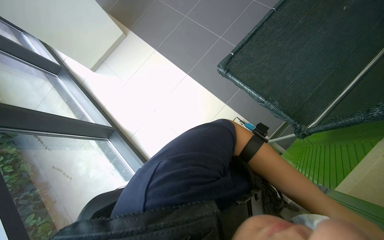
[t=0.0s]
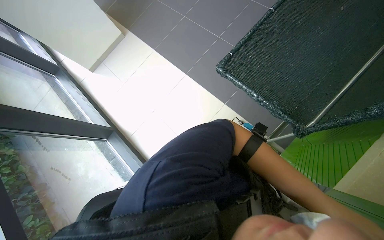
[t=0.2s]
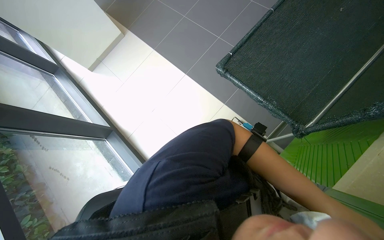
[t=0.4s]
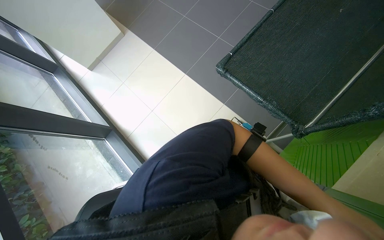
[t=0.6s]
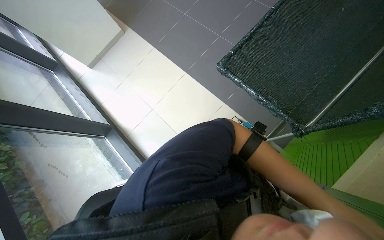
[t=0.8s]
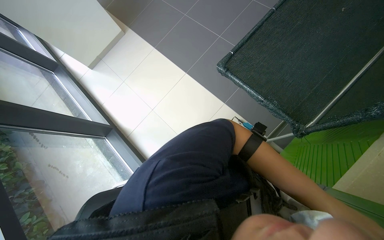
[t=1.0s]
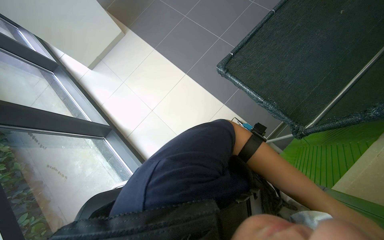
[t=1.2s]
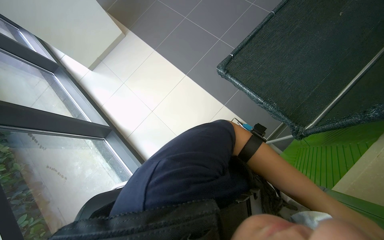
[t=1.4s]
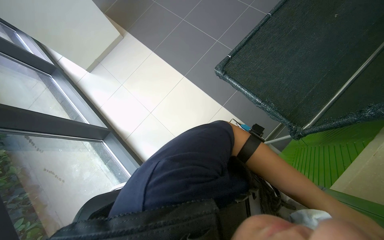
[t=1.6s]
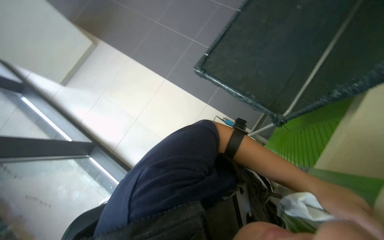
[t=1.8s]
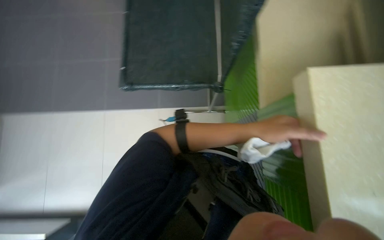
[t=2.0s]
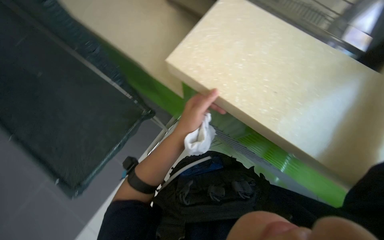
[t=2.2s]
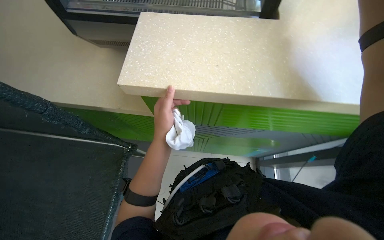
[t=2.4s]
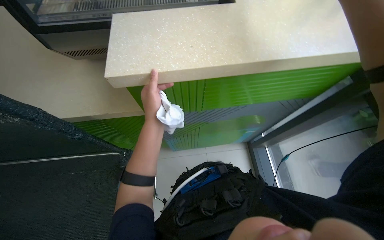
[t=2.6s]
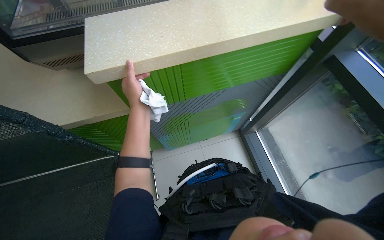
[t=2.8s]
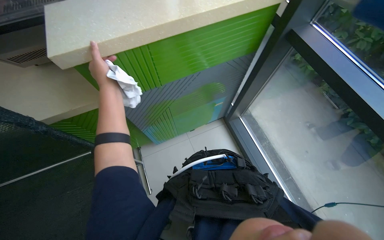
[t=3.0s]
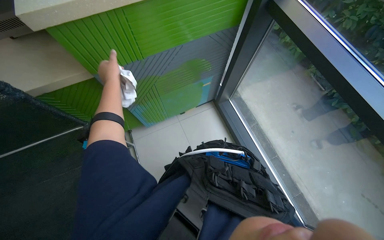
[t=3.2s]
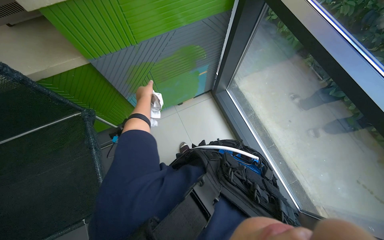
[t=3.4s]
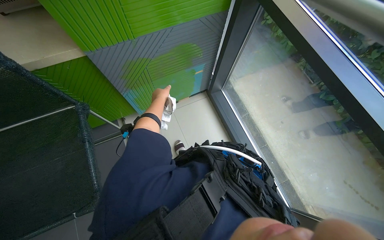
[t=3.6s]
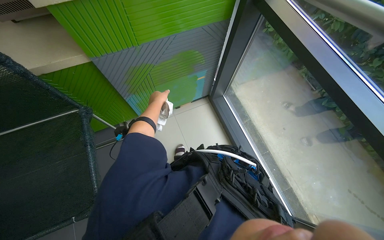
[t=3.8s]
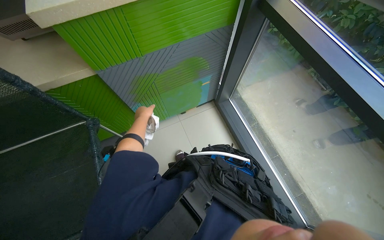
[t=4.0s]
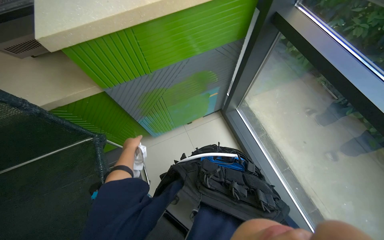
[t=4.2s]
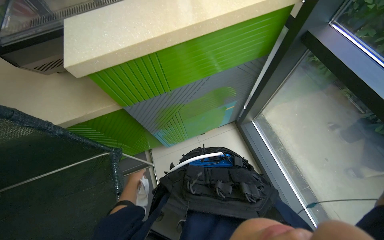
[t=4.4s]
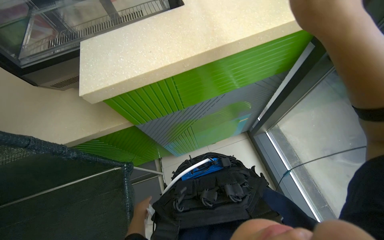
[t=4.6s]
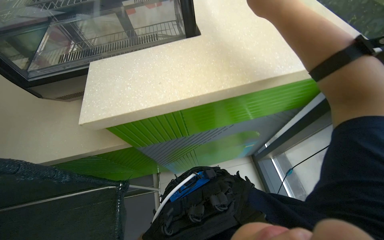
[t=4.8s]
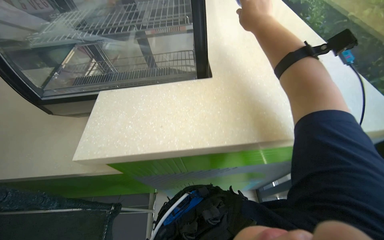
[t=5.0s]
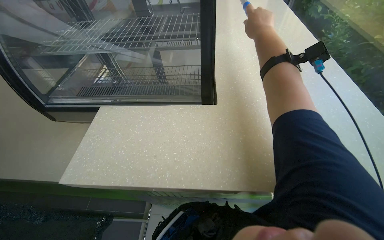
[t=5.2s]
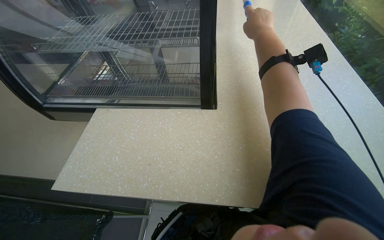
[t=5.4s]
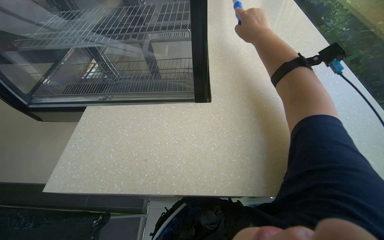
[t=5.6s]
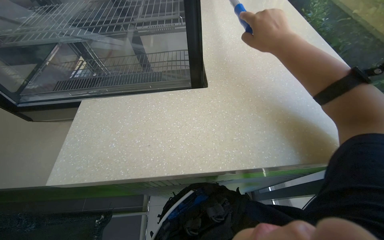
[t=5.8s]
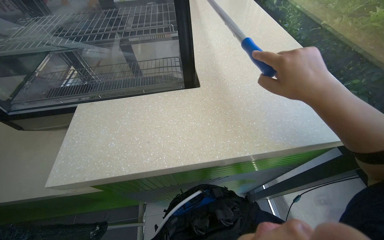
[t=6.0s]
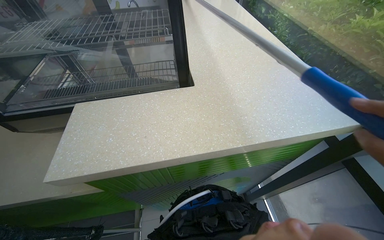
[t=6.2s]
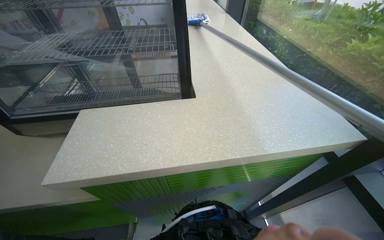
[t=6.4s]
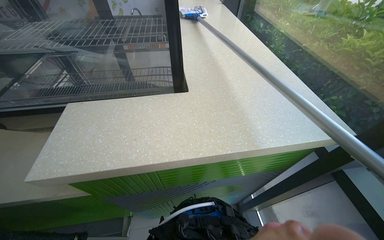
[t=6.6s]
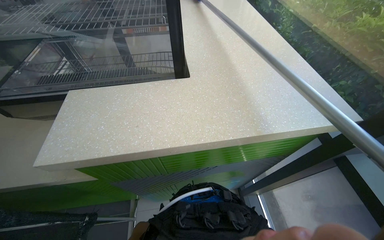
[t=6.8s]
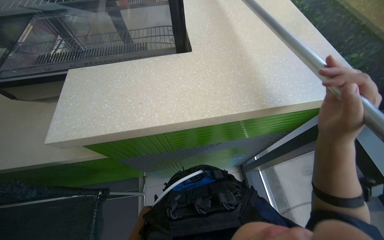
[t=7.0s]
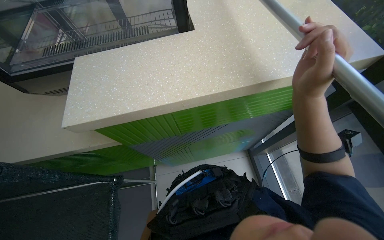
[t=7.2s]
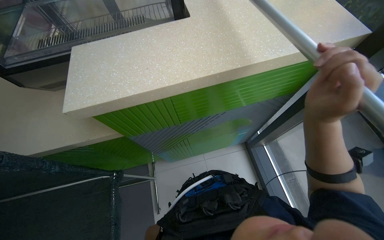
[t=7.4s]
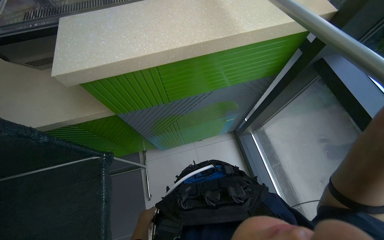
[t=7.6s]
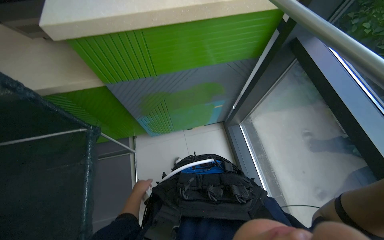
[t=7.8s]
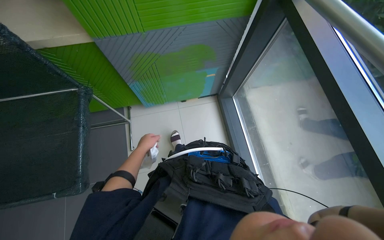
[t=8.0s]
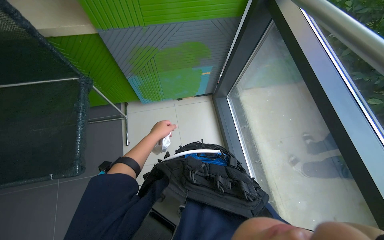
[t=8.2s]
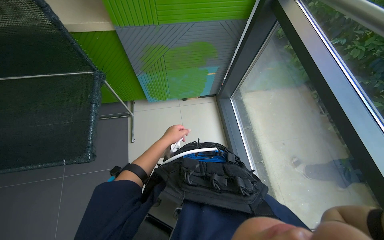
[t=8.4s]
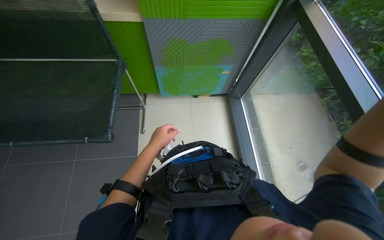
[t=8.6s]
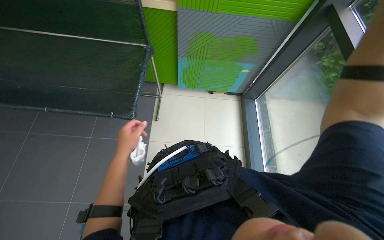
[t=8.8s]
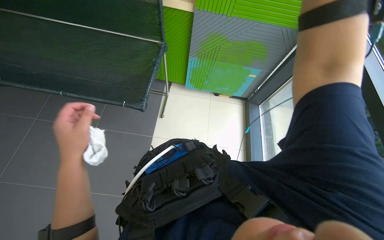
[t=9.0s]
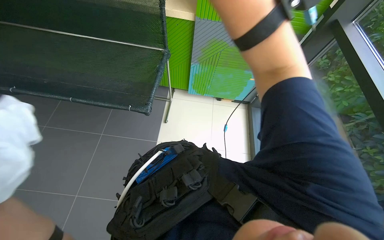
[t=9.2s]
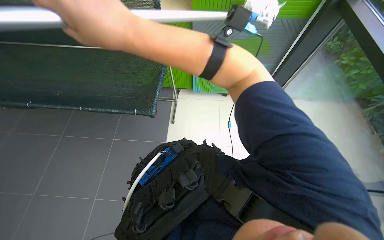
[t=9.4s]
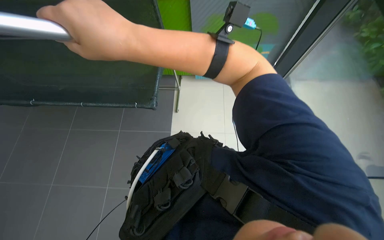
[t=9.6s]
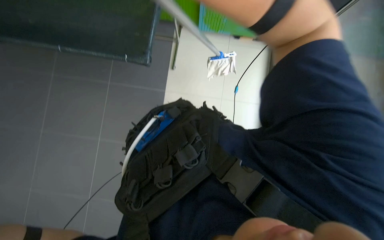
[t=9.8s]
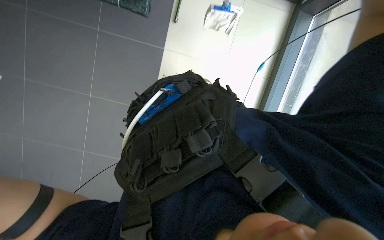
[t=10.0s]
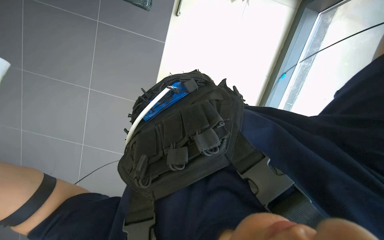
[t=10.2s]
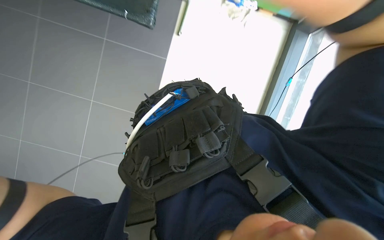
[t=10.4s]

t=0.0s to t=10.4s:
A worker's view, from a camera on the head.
Job: wiping surfaces.
The whole recording: Cleaning countertop. The worker cleans the white countertop using a cloth and a long-handled tool.
t=1.4s to t=3.0s: The wearer's head swings about 135 degrees to the right.
t=3.0s to t=4.4s: The left hand is displaced down the picture and farther from the camera by roughly 35 cm.
t=7.4s to t=9.0s: The wearer moves approximately 80 cm.
t=9.0s to t=10.4s: The view tips downward by roughly 25 degrees.

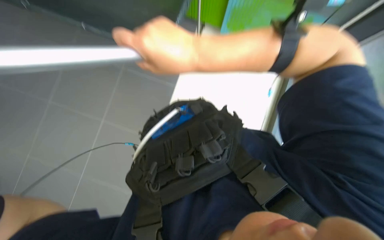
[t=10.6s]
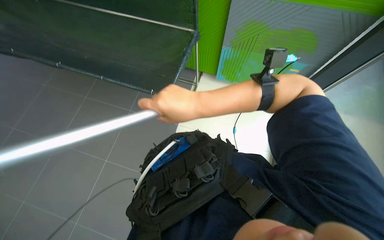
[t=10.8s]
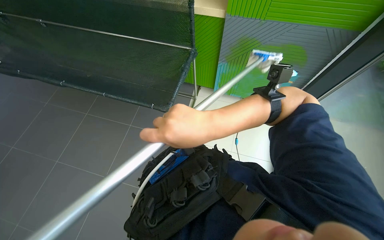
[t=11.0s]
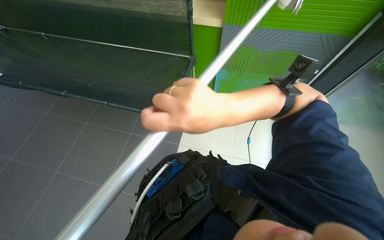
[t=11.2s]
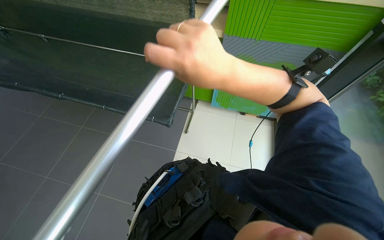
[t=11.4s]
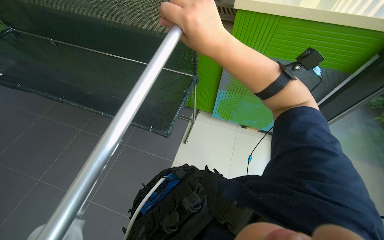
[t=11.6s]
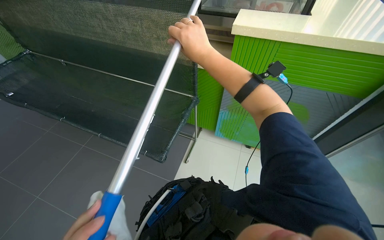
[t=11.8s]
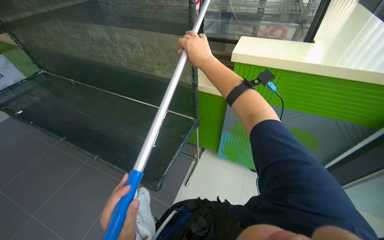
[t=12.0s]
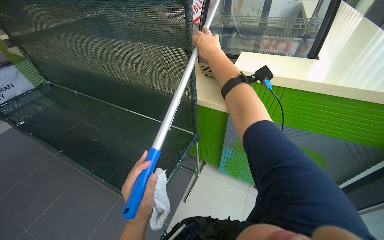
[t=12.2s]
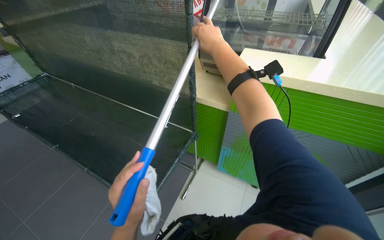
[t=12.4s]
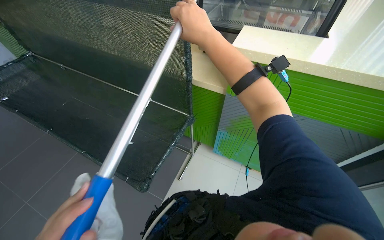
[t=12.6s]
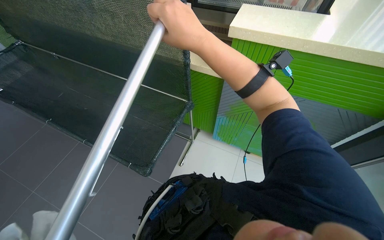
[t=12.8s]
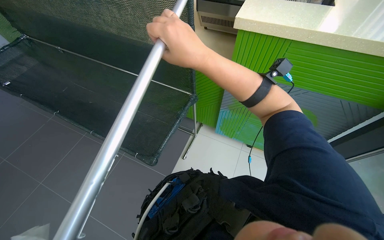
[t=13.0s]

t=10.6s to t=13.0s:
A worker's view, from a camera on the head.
Job: wiping surfaces.
The whole recording: Cleaning countertop. The worker cleans the white countertop using a cloth and a long-handled tool.
t=10.6s to t=11.8s: The view tilts roughly 35 degrees upward.
t=11.8s to t=13.0s: The right hand heads nearer to the camera, covering roughly 25 cm.

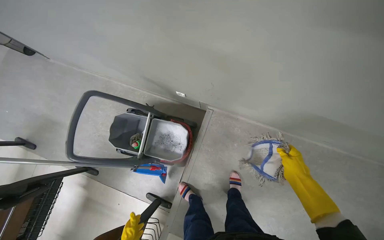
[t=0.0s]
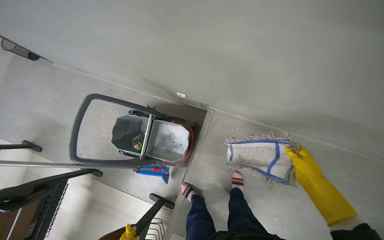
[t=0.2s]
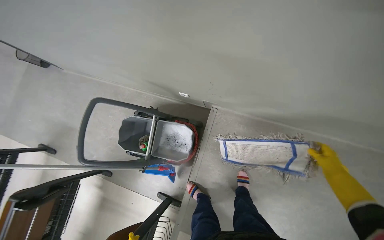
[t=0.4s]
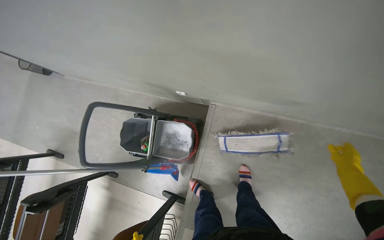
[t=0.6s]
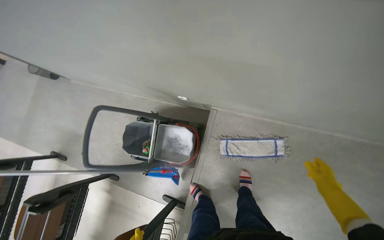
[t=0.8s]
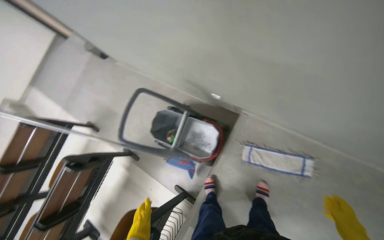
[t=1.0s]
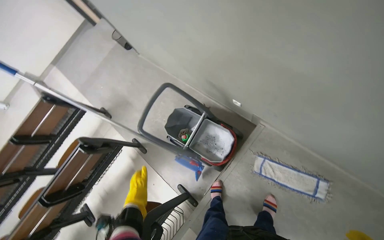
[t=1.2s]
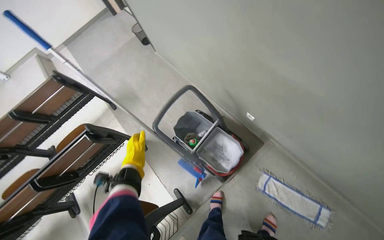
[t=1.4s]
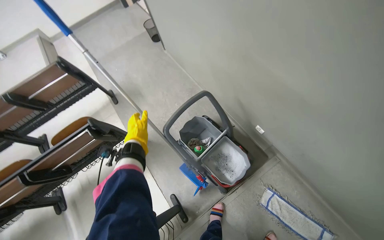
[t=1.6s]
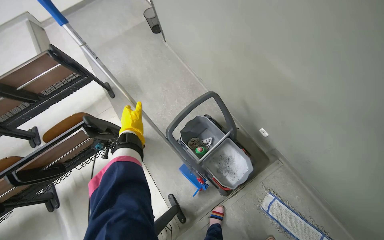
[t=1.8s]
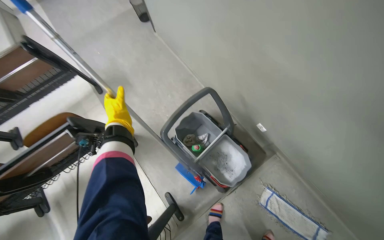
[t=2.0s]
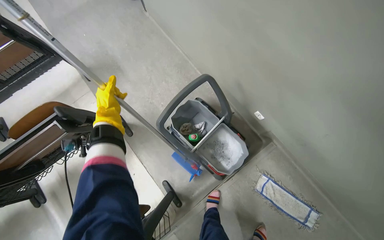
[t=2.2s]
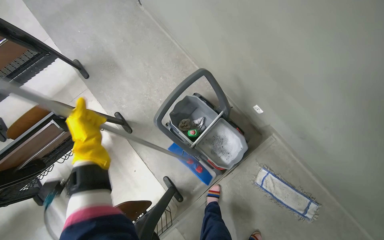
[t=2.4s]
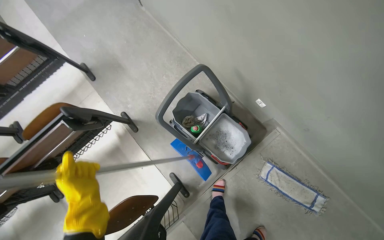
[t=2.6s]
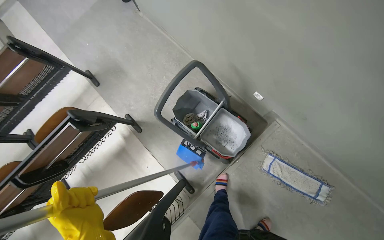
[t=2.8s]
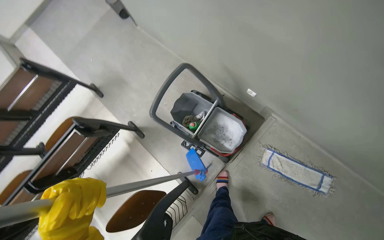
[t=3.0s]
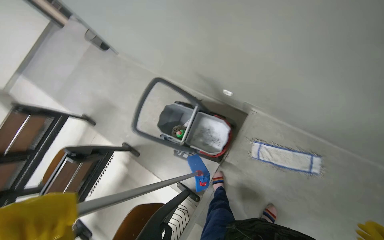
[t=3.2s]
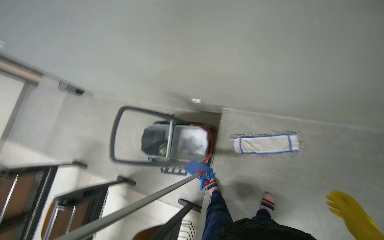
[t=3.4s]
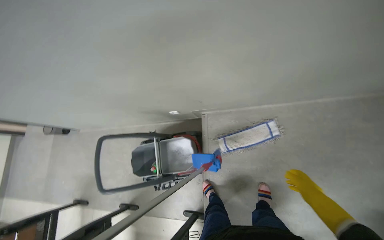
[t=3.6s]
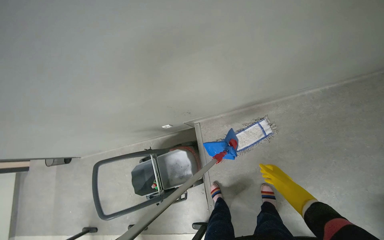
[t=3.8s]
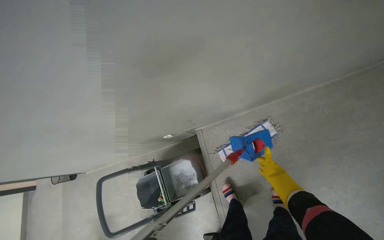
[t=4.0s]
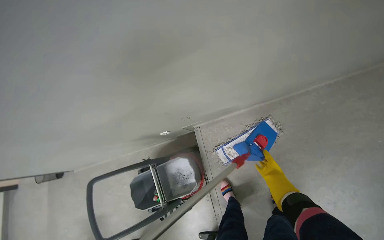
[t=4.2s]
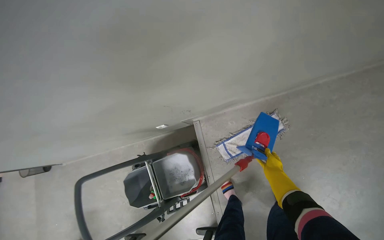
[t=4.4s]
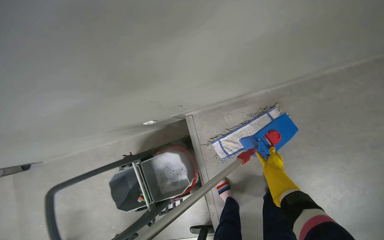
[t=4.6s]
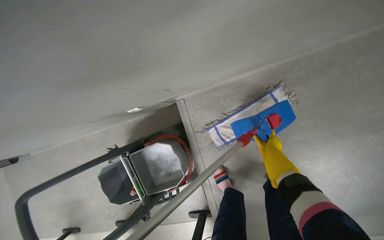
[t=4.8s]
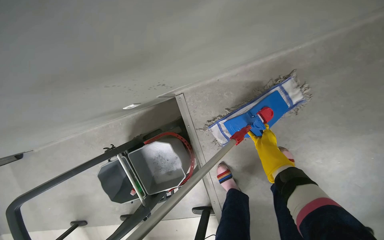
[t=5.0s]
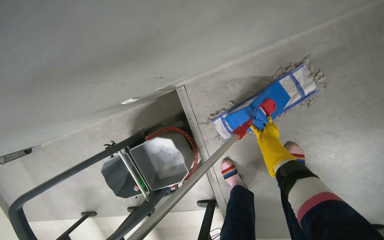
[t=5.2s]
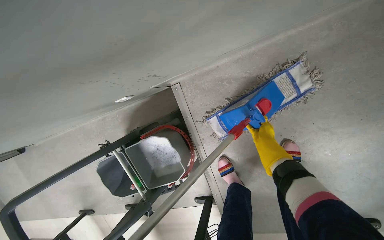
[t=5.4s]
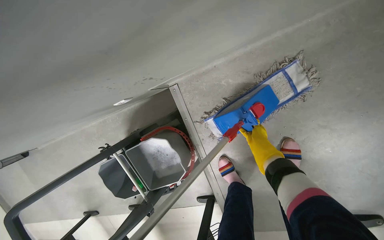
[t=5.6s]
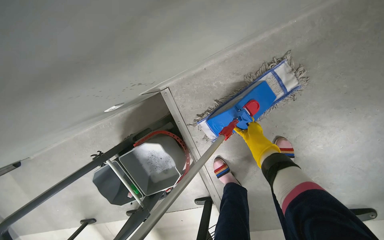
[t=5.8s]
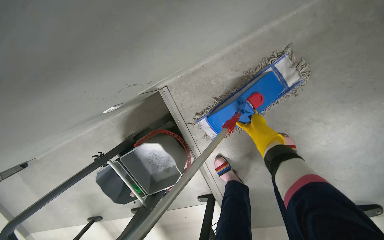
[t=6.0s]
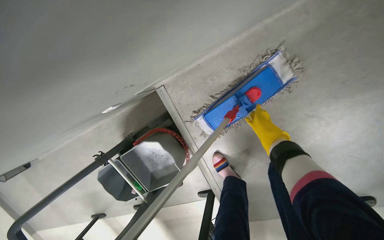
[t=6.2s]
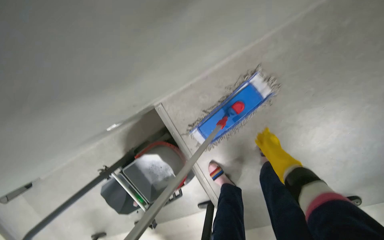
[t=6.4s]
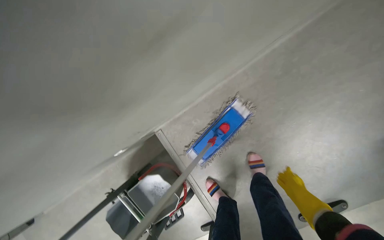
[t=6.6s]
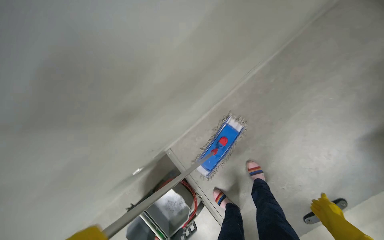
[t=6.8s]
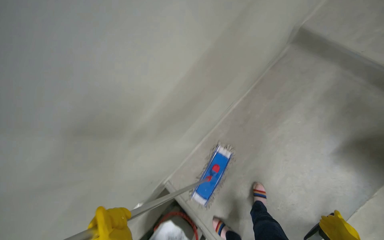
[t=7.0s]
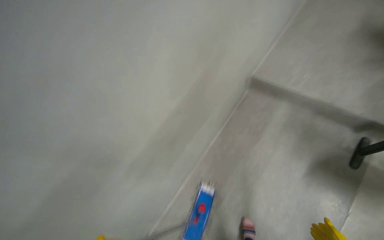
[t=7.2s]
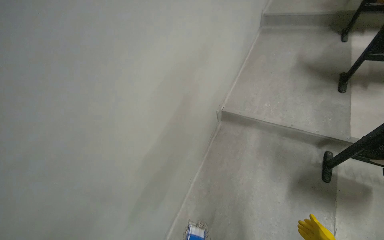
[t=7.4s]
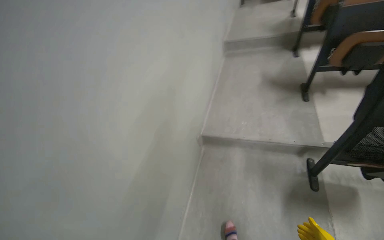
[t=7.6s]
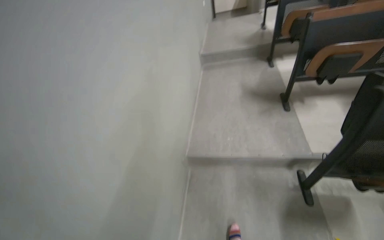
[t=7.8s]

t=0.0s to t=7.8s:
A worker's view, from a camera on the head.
Job: mopping floor.
The whole recording: Mopping lecture hall floor. The worker mops the floor of the lecture hall, moving between rows of seats.
t=0.0s to t=1.6s: The wearer's head swings roughly 35 degrees to the left.
t=3.2s to t=4.6s: The camera travels some 50 cm. The scene rotates counterclockwise by roughly 45 degrees.
t=4.6s to t=6.2s: The camera pitches downward, by some 20 degrees. The right hand goes about 15 cm up the picture.
t=6.2s to t=7.8s: The camera travels about 90 cm. The wearer looks roughly 50 degrees further to the right. The wearer looks roughly 75 degrees further upward.
